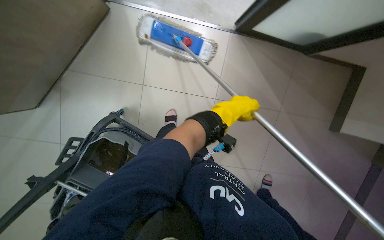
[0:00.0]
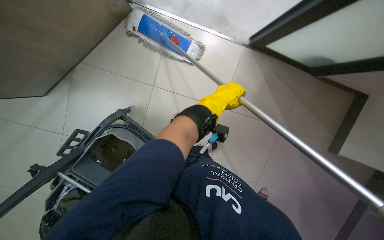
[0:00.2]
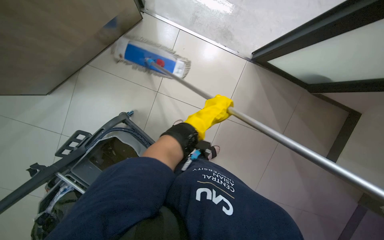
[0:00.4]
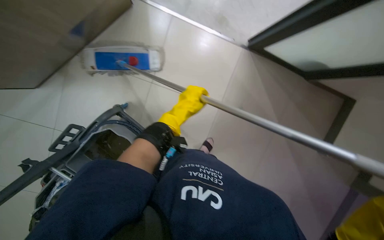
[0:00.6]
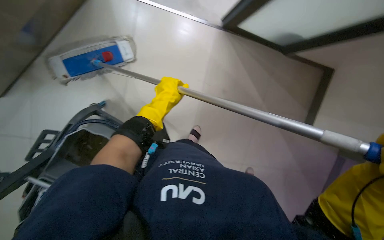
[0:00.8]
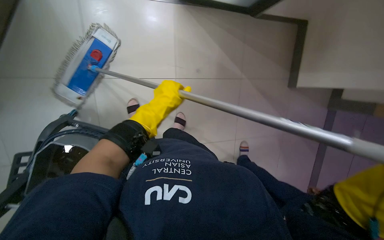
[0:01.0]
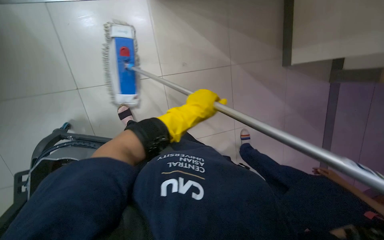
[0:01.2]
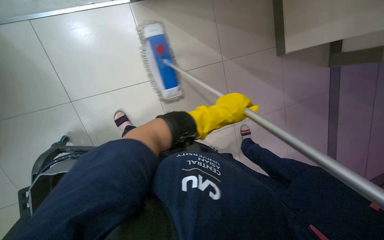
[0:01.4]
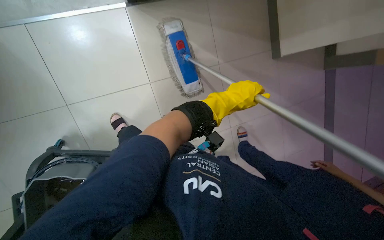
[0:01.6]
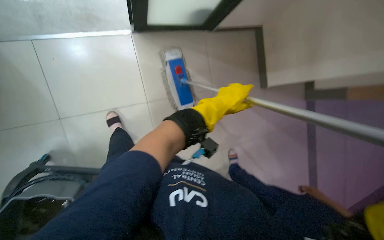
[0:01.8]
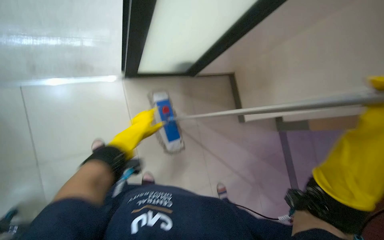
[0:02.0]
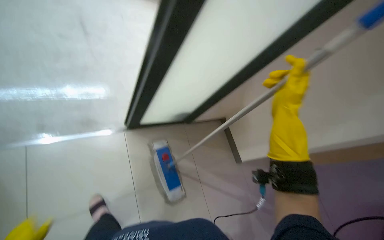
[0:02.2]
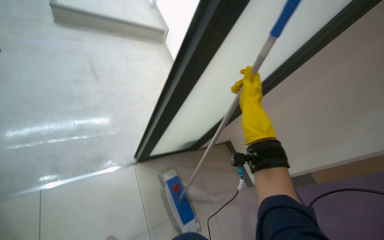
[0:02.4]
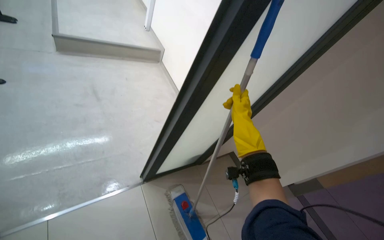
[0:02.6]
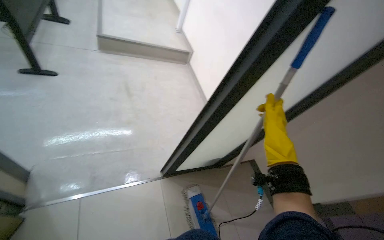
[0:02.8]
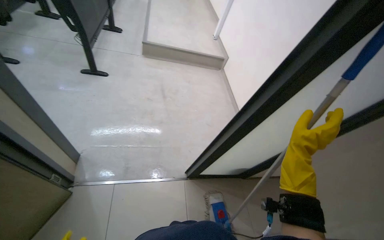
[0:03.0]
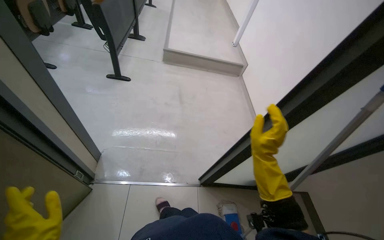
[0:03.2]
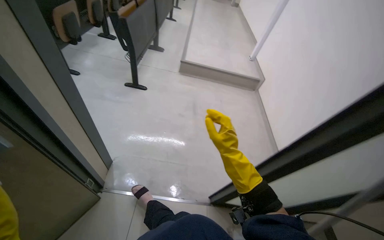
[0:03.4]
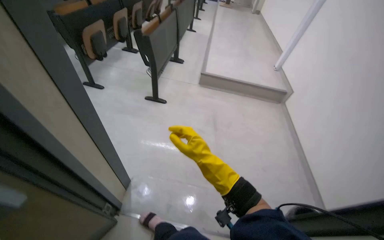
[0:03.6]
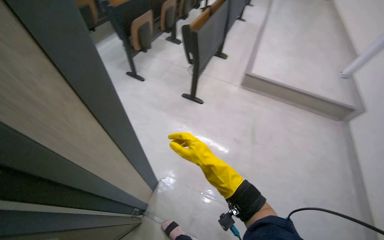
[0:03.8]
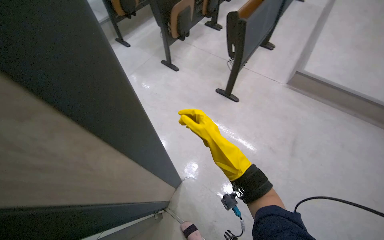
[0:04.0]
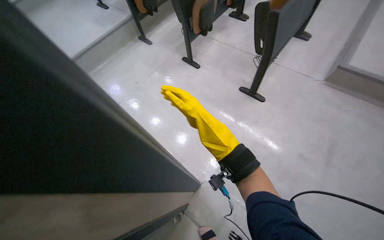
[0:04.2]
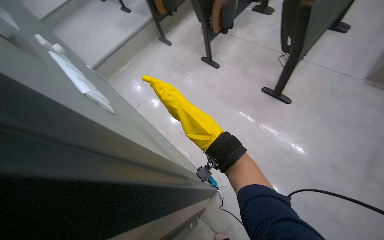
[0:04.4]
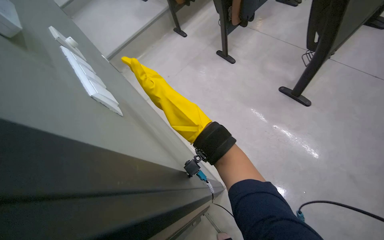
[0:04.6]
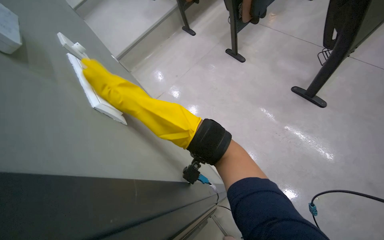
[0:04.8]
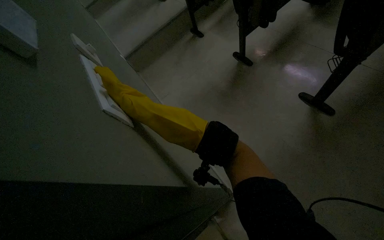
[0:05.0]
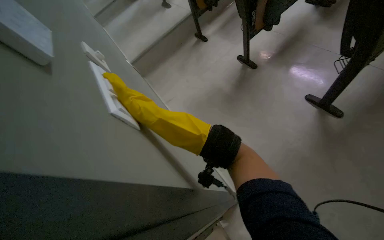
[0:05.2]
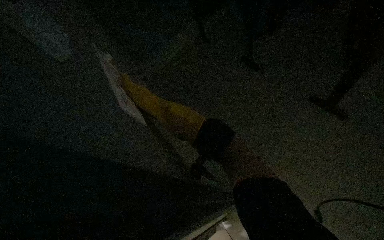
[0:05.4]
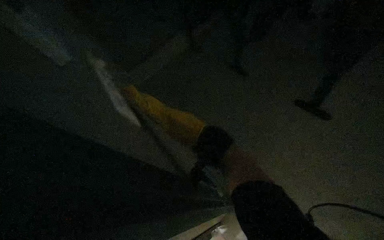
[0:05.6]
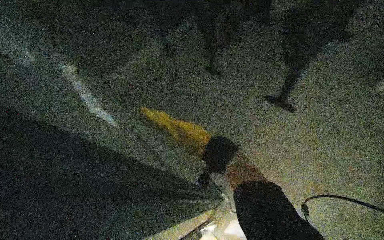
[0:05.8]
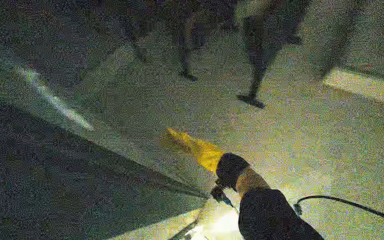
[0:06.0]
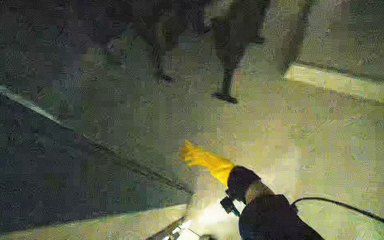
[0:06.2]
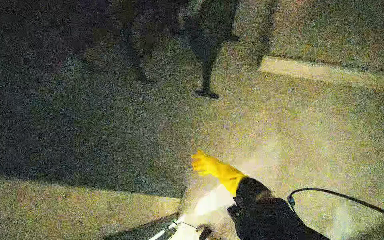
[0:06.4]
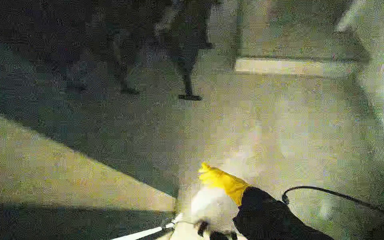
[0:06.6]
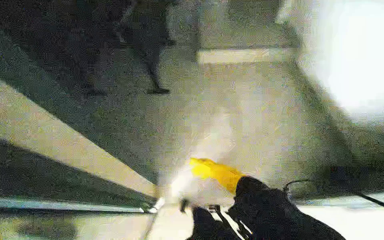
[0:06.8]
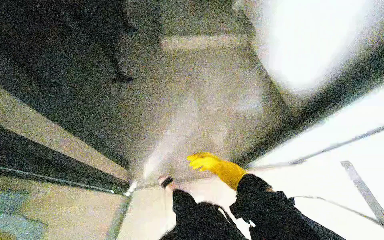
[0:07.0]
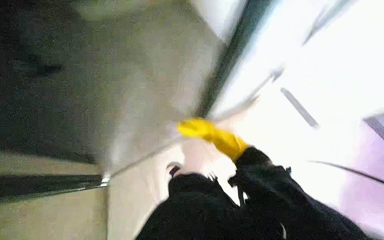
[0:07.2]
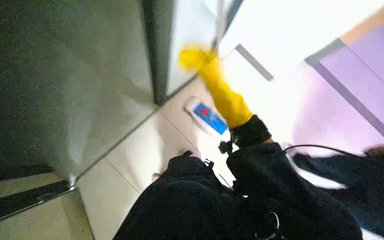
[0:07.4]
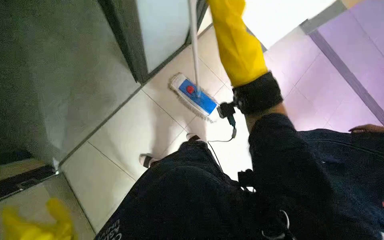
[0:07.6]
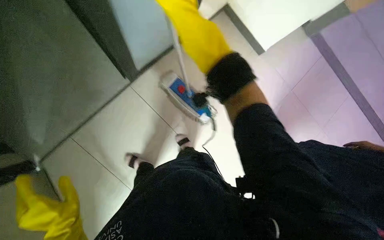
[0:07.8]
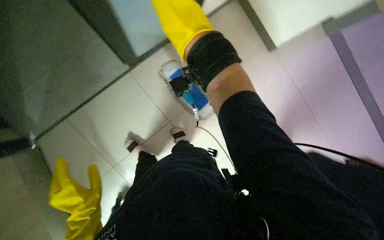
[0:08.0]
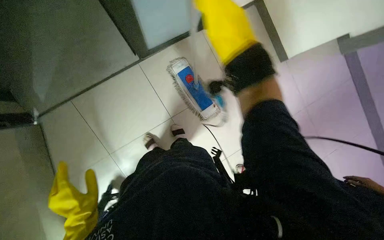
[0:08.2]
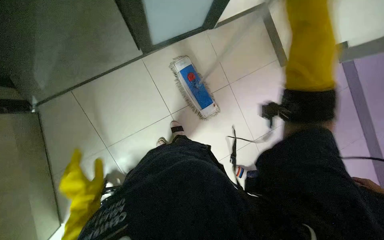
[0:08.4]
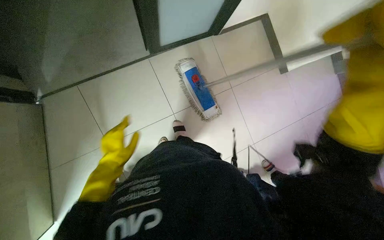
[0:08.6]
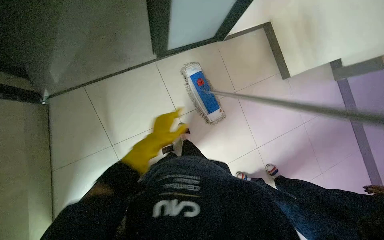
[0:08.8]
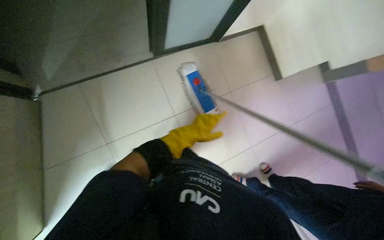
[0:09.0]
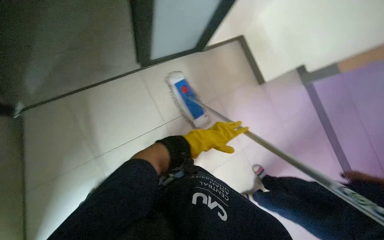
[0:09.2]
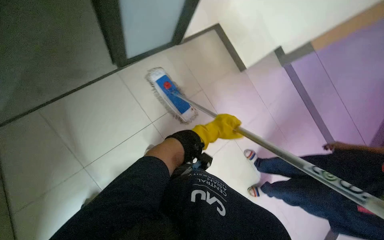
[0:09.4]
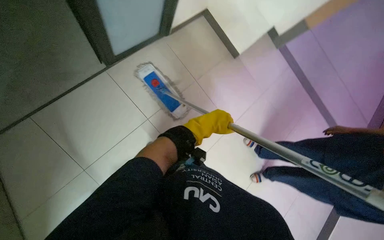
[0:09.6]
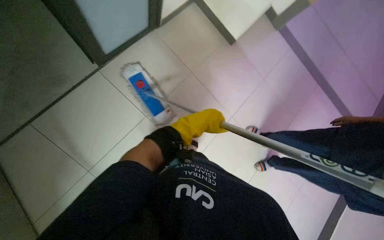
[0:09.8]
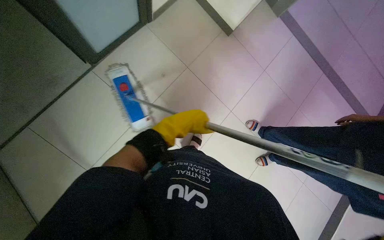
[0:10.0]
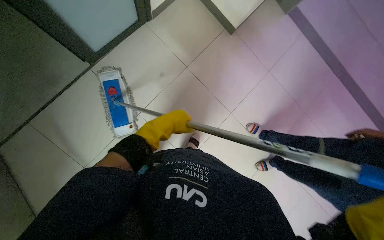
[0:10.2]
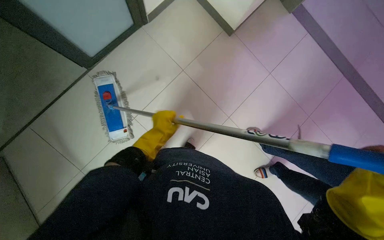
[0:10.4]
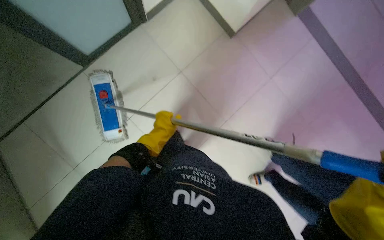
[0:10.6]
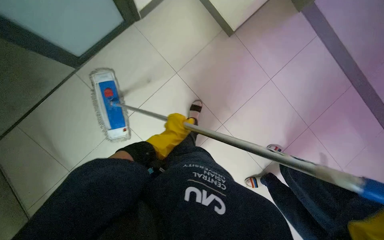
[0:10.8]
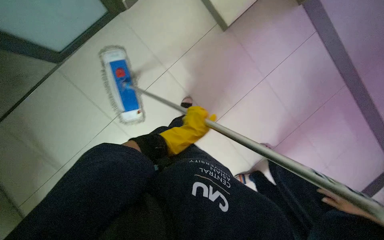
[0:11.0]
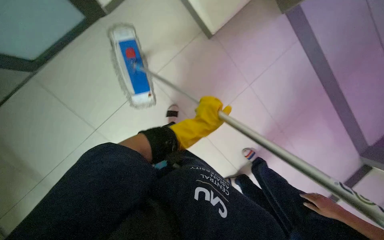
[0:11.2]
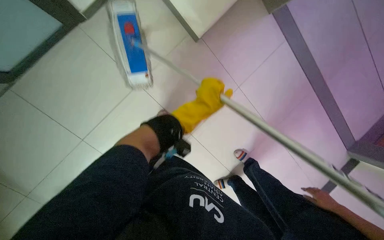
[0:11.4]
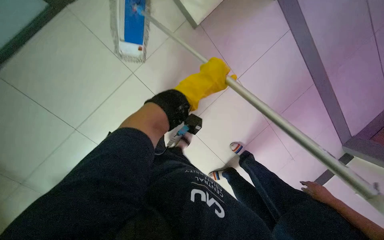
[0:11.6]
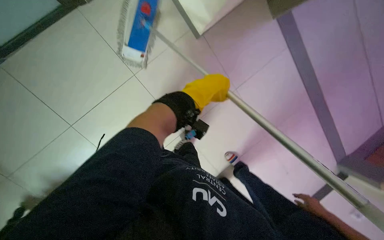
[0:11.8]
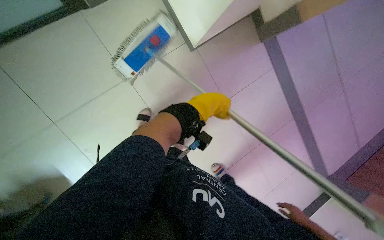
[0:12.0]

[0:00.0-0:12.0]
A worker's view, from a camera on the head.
Job: mopping floor.
The whole recording: Mopping and cleaning floor. The worker mops the floor and cleans nearby surfaces with a cloth and spray.
0:01.6 to 0:03.0: The view tips upward by approximately 50 degrees.
0:03.0 to 0:04.4: The head travels about 80 cm. The head turns to the left by approximately 60 degrees.
0:04.4 to 0:06.0: The right hand moves farther from the camera, approximately 20 cm.
0:06.0 to 0:07.6: The right hand travels nearer to the camera and up the picture by approximately 35 cm.
0:09.0 to 0:10.4: The scene turns about 25 degrees counterclockwise in the picture.
0:10.4 to 0:12.0: The left hand goes approximately 10 cm to the right.

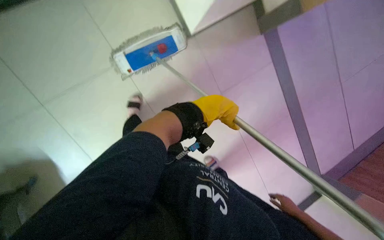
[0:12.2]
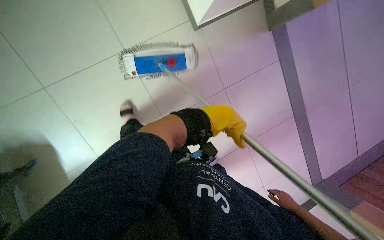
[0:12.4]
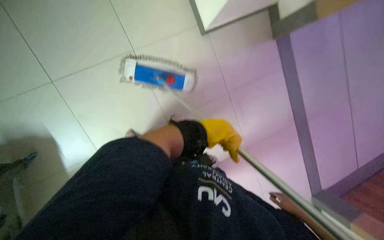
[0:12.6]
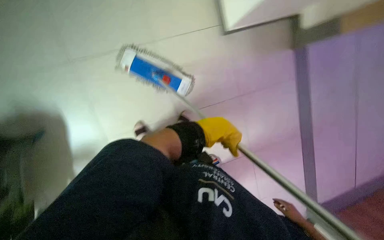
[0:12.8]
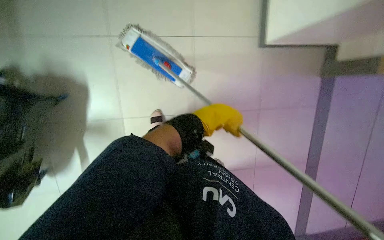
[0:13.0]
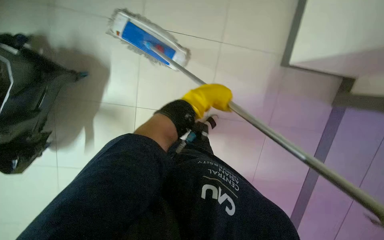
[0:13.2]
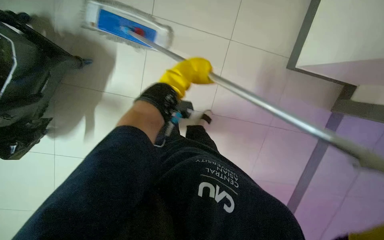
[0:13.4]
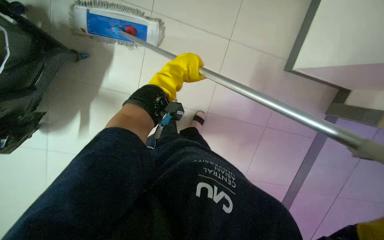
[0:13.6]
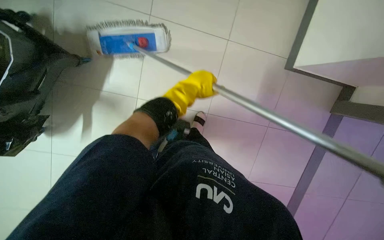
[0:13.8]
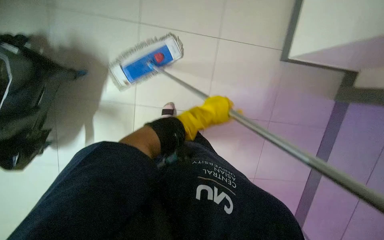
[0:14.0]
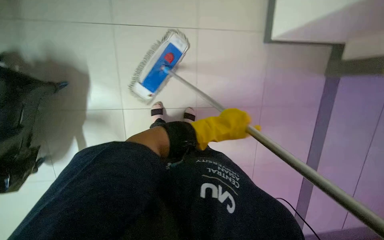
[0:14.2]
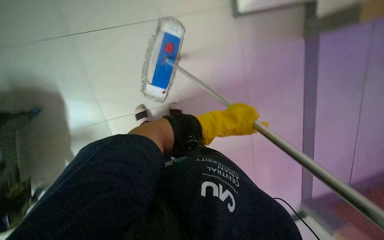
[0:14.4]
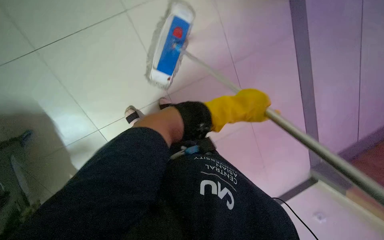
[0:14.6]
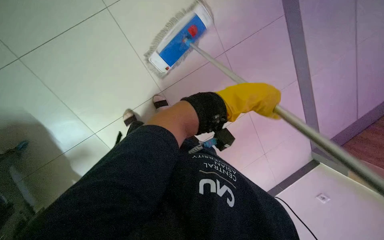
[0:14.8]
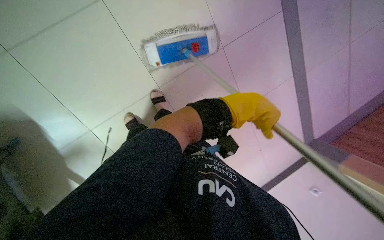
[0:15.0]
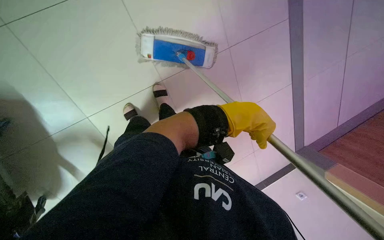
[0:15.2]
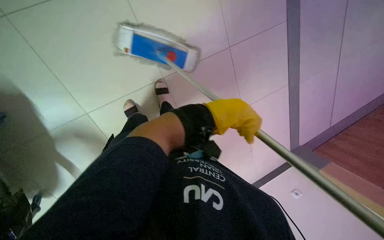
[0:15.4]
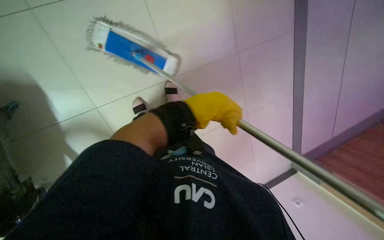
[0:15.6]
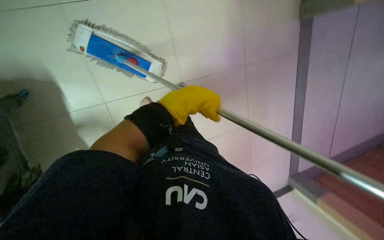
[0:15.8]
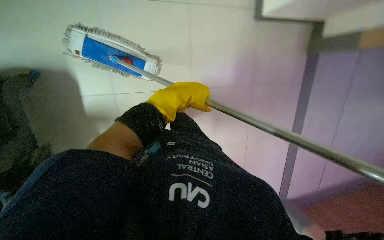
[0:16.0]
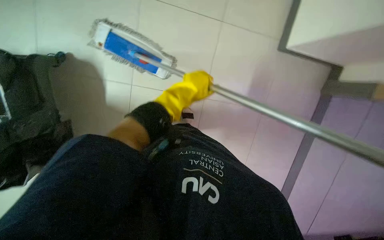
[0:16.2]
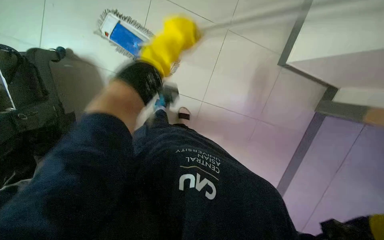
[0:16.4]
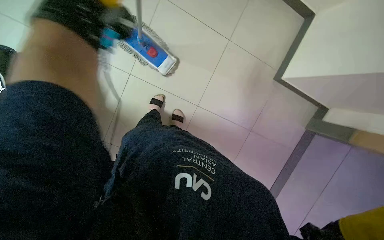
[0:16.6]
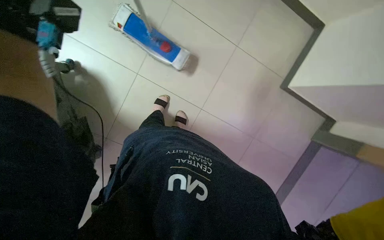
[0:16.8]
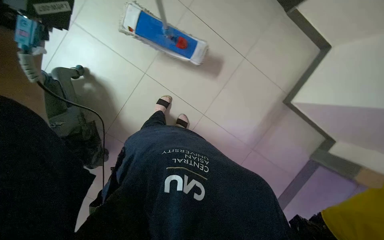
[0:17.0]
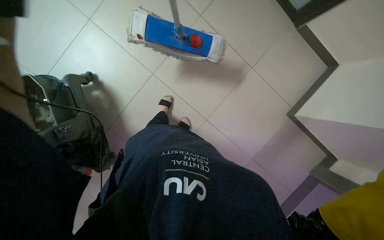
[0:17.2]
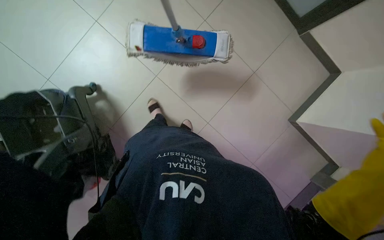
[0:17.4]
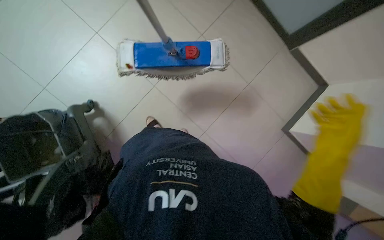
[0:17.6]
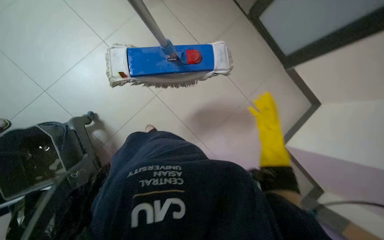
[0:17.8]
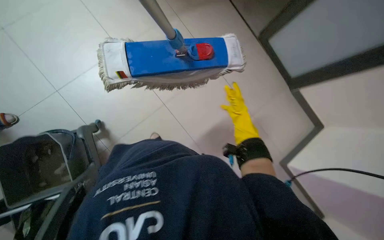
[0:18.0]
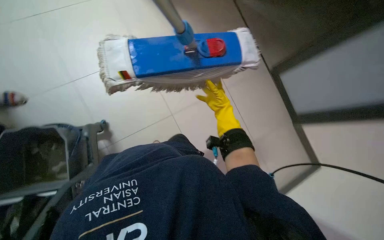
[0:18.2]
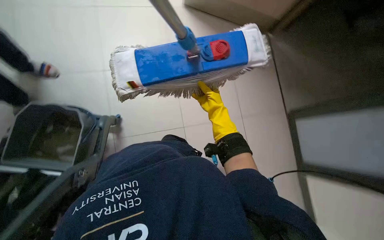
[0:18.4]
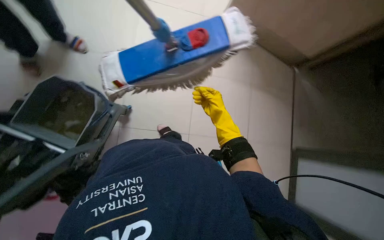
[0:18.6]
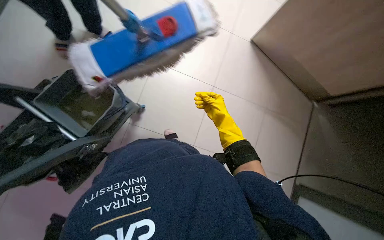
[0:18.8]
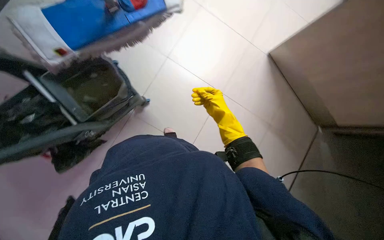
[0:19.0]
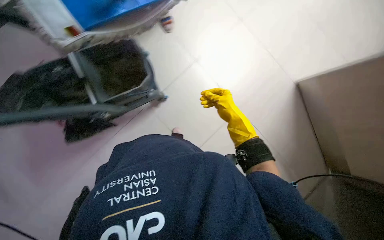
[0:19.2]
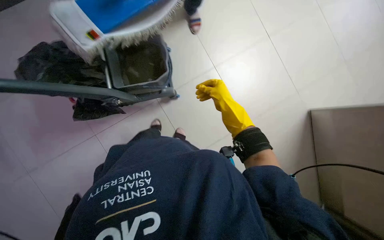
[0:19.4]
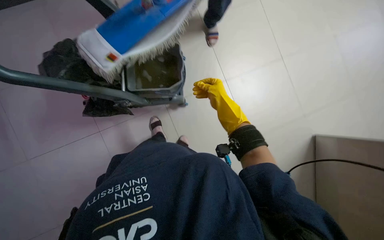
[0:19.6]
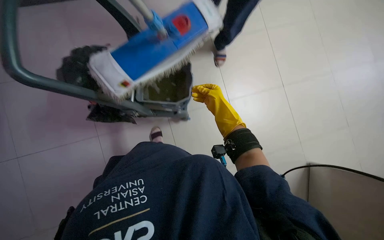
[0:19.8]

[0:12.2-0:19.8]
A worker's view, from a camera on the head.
Job: mopping floor.
The whole recording: Mopping and cleaning floor. The worker mops the floor and cleans nearby surfaces with a cloth and spray.
0:12.2 to 0:13.8: The view tips downward by roughly 15 degrees.
0:16.8 to 0:18.2: The view tips upward by approximately 15 degrees.
0:18.2 to 0:19.8: The wearer looks some 55 degrees further to the left. The view tips upward by approximately 10 degrees.
